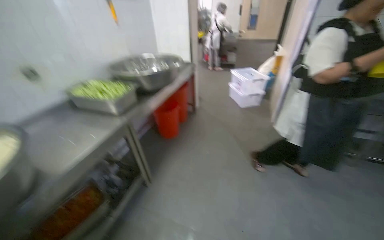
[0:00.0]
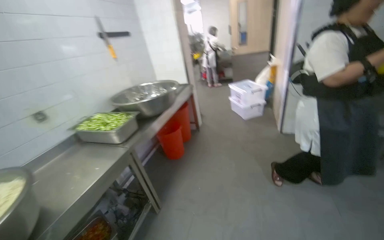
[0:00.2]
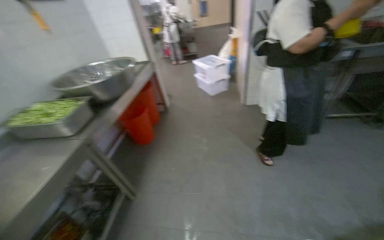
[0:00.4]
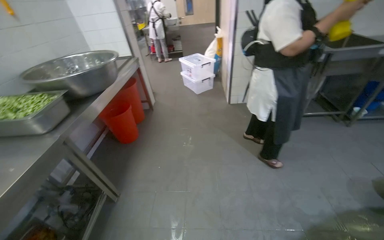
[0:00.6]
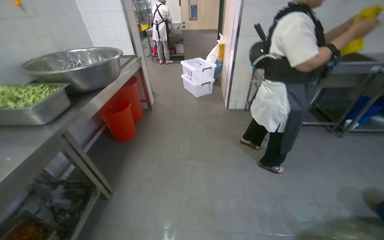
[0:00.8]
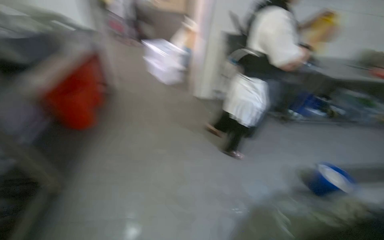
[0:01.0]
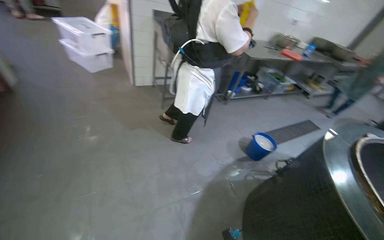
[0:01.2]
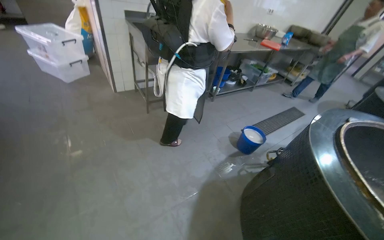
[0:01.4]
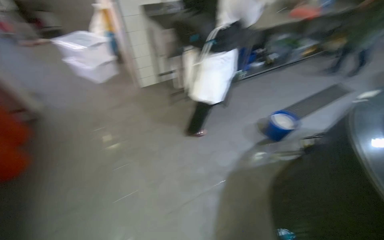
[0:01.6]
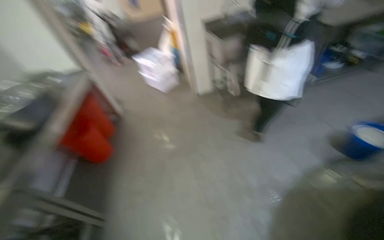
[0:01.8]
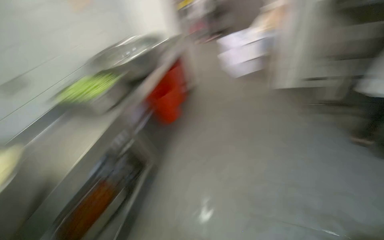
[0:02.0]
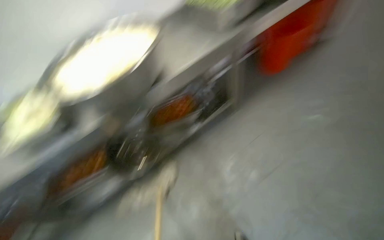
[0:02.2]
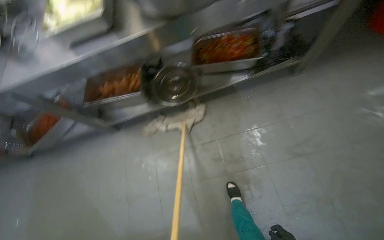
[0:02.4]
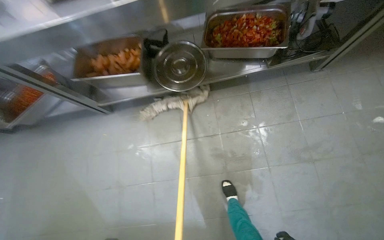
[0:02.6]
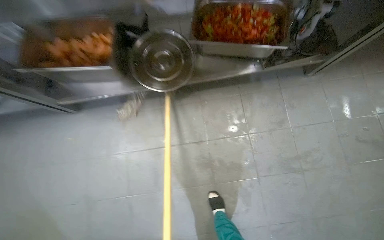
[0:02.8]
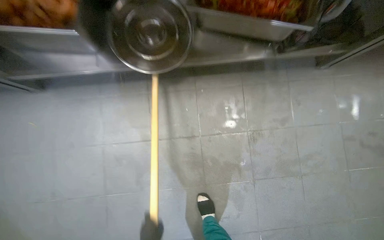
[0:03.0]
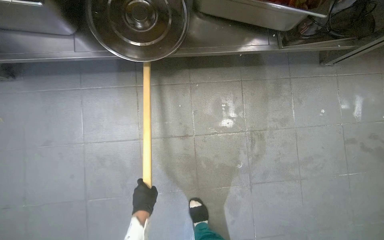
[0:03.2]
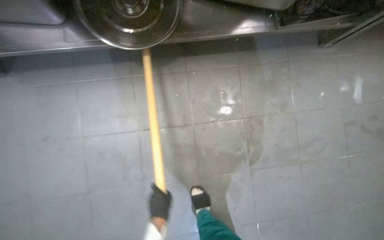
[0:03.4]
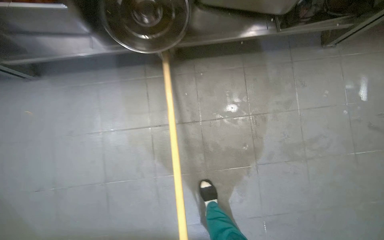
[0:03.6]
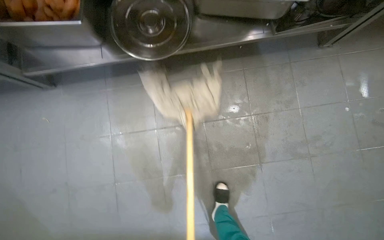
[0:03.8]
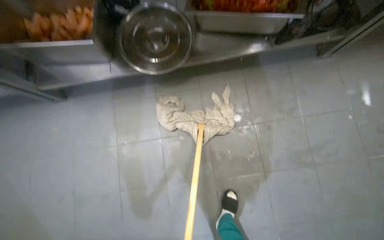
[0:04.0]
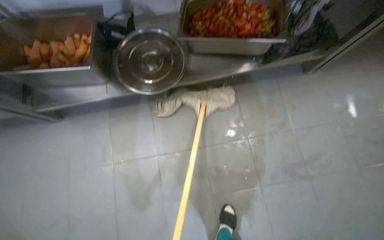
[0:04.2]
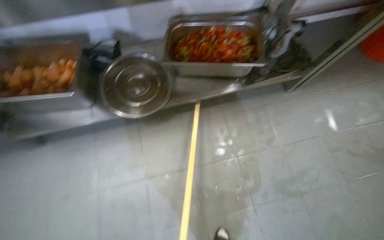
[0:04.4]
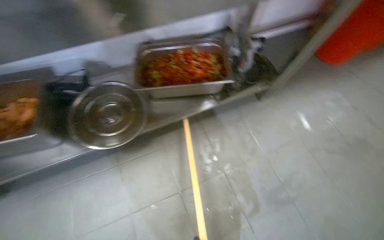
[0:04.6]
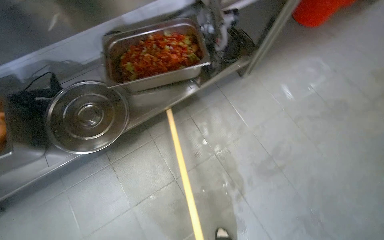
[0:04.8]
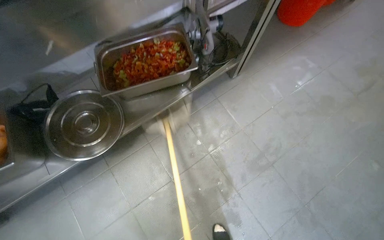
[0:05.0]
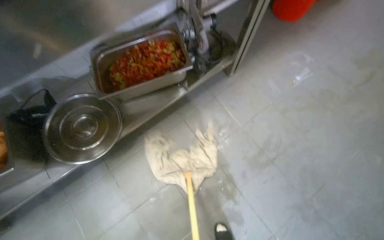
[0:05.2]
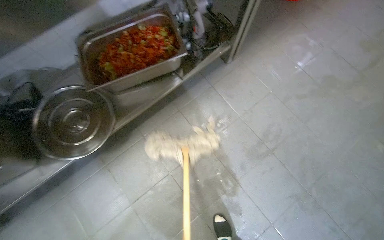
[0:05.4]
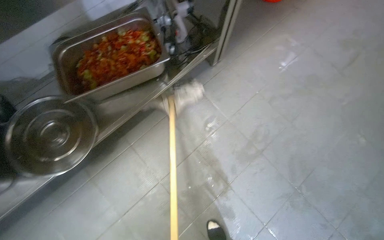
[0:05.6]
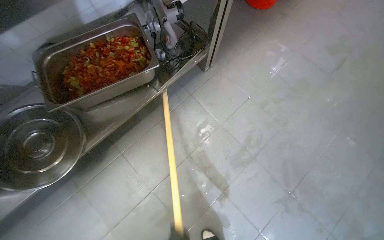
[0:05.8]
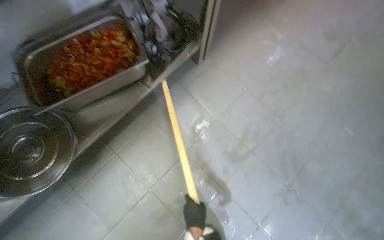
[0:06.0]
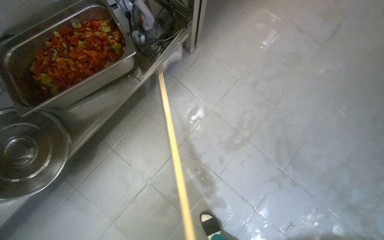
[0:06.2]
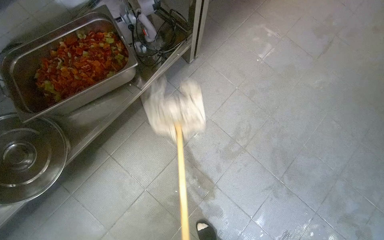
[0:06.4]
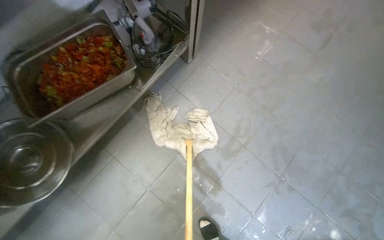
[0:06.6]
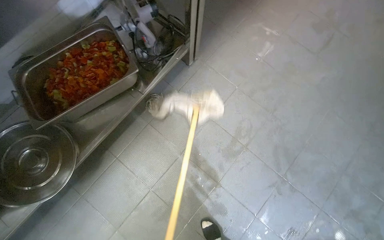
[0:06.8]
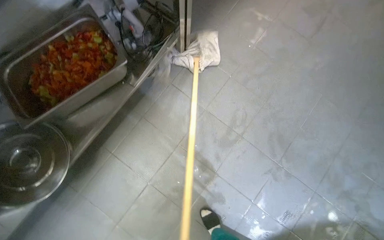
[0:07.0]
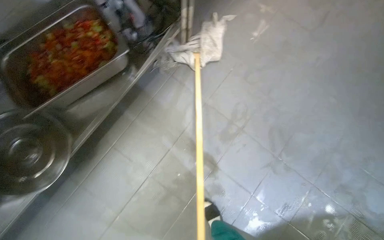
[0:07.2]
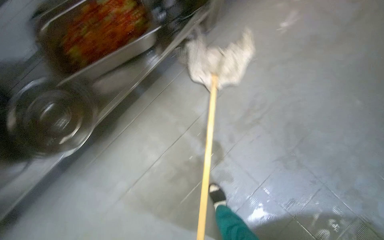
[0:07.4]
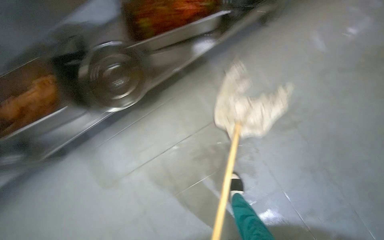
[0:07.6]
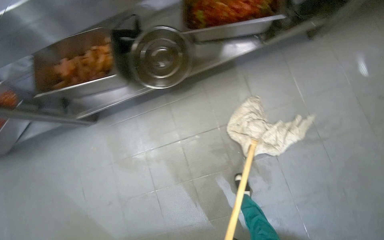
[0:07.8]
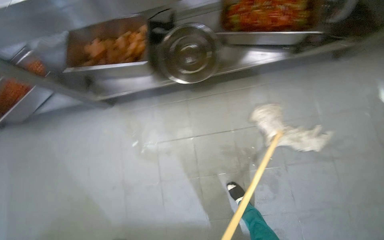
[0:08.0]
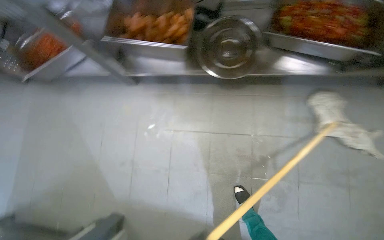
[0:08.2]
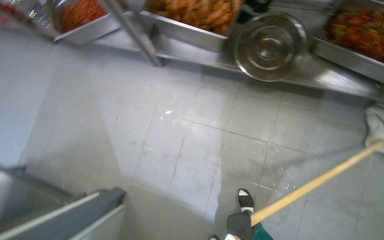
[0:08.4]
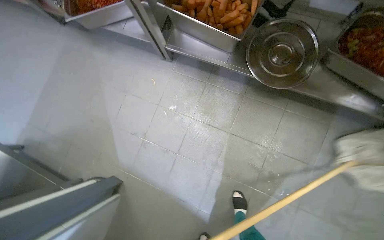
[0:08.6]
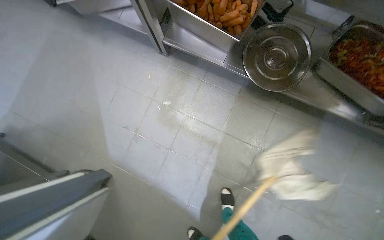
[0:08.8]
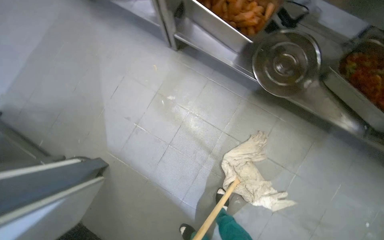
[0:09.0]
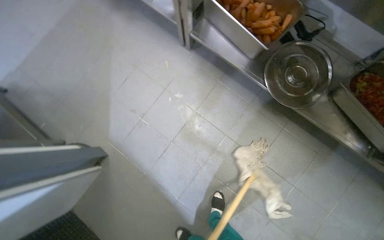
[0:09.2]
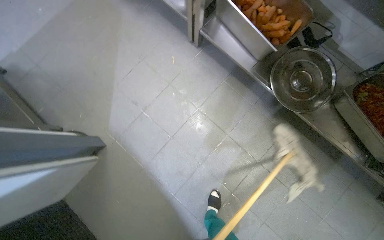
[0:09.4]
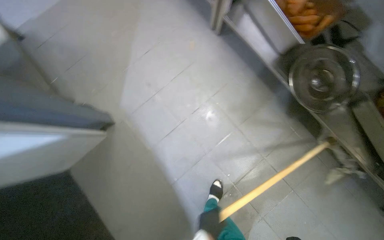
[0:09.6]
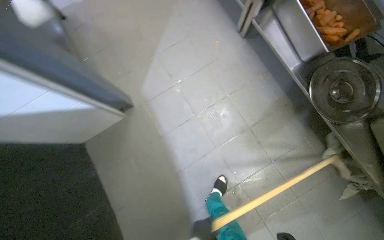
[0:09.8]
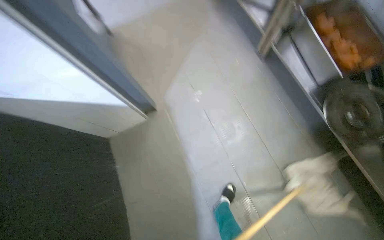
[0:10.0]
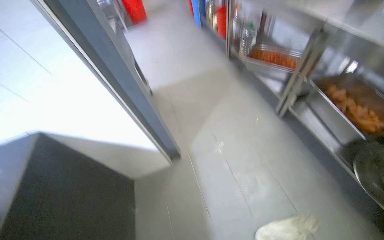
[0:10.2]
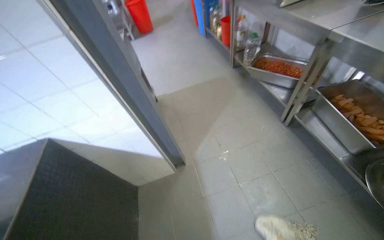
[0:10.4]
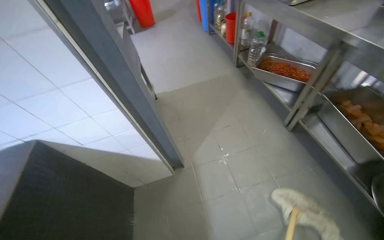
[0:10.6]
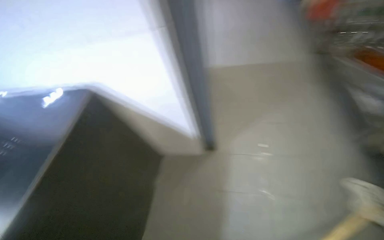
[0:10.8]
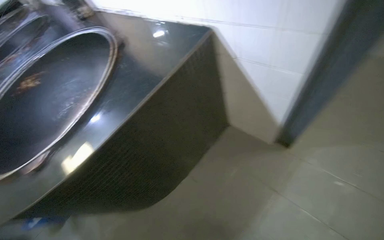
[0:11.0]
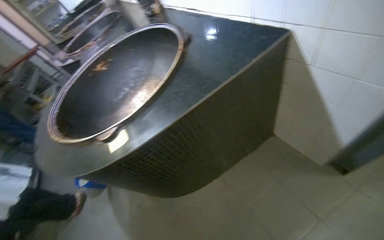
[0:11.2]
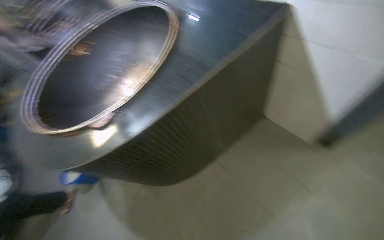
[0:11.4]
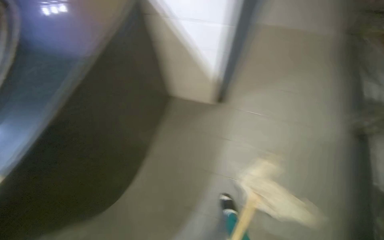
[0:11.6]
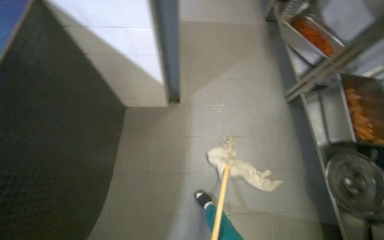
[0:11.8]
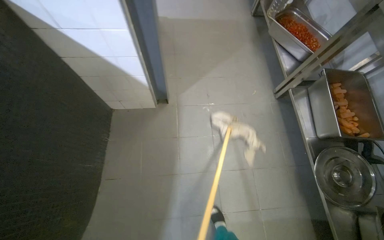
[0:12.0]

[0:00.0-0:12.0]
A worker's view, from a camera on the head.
Job: mopping floor.
The whole recording: Mopping kitchen floor. The worker mops the kitchen floor with a mop and bucket.
0:00.0 to 0:01.6: The wearer's head swings some 55 degrees to the right. The view tilts roughly 15 degrees downward.
0:03.0 to 0:04.4: The camera pitches upward, by approximately 15 degrees.
0:04.4 to 0:06.0: The head rotates some 30 degrees to the right.
0:07.6 to 0:09.0: The wearer moves some 50 cm. The scene turns about 65 degrees clockwise in the picture.

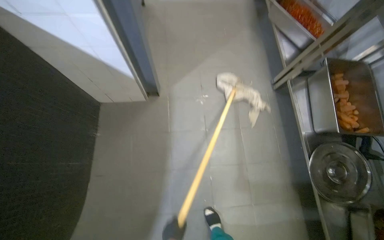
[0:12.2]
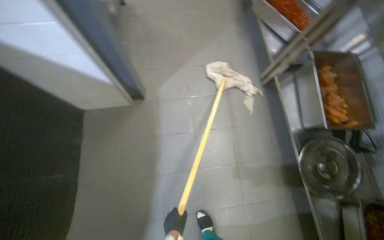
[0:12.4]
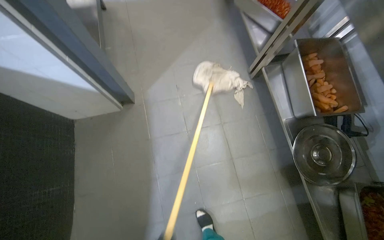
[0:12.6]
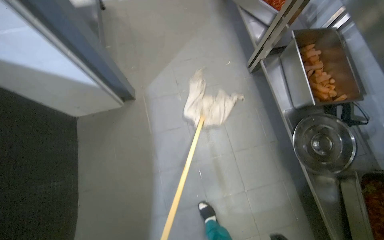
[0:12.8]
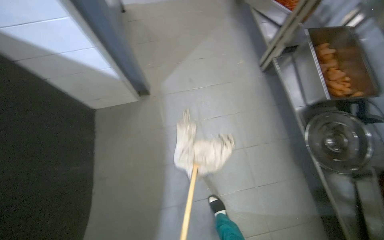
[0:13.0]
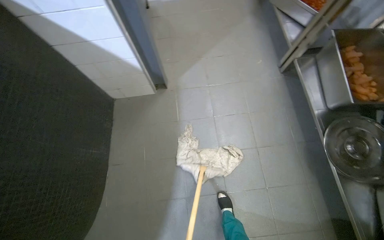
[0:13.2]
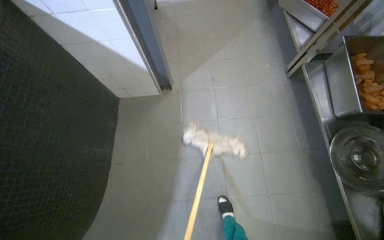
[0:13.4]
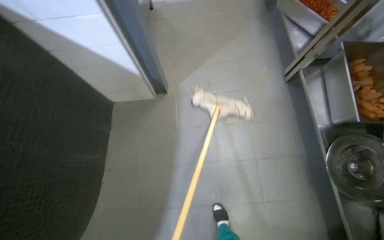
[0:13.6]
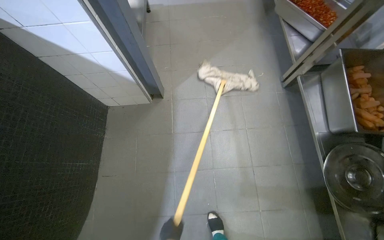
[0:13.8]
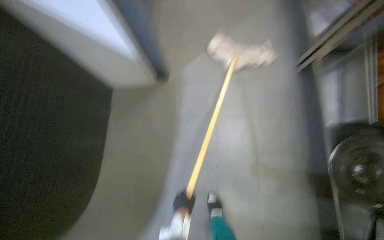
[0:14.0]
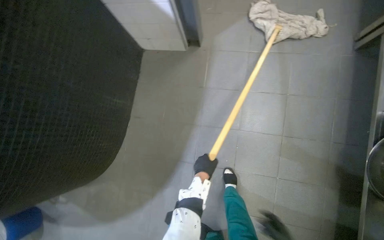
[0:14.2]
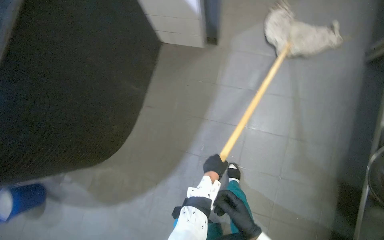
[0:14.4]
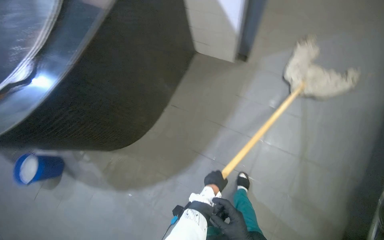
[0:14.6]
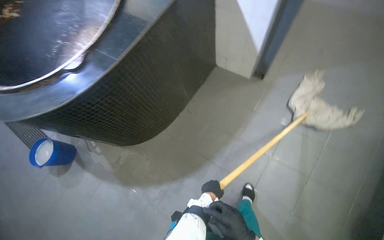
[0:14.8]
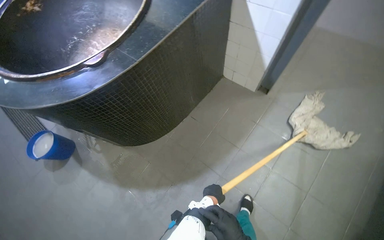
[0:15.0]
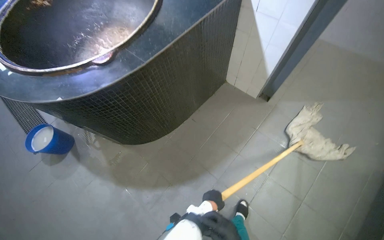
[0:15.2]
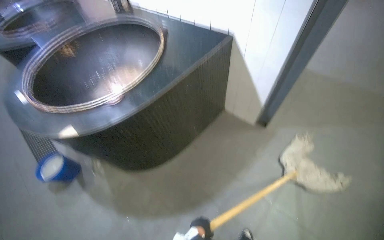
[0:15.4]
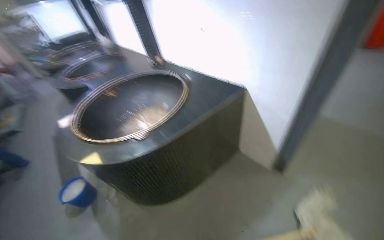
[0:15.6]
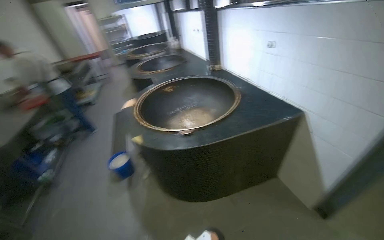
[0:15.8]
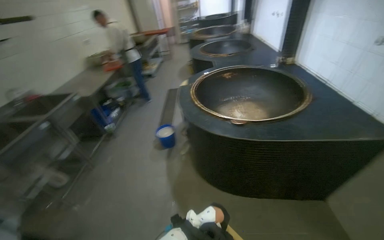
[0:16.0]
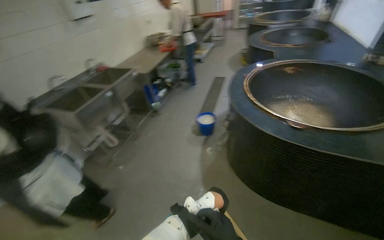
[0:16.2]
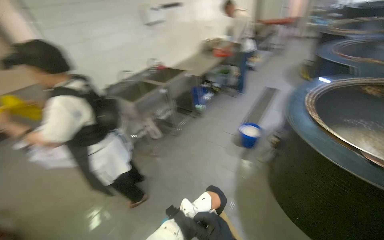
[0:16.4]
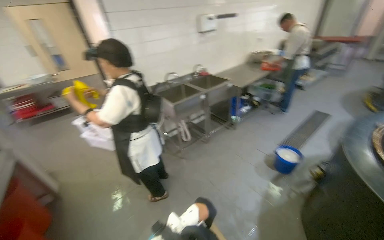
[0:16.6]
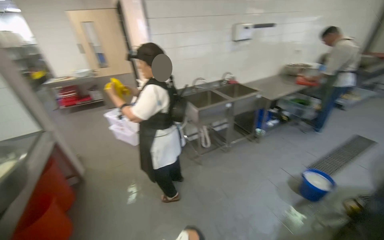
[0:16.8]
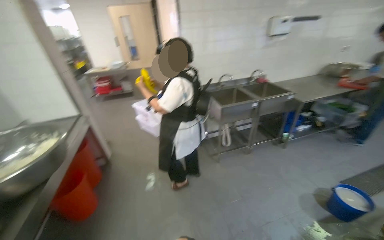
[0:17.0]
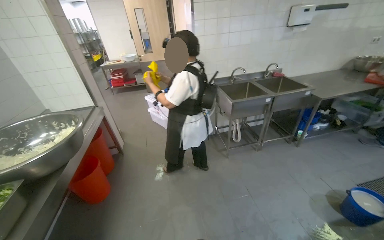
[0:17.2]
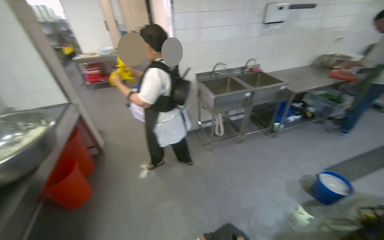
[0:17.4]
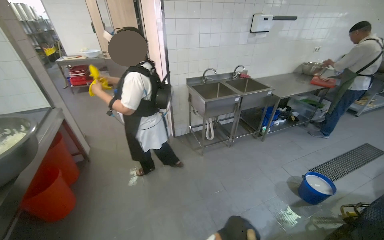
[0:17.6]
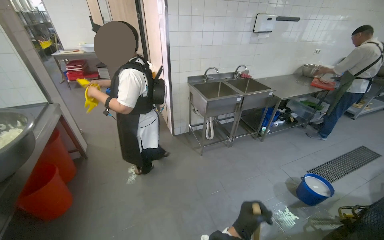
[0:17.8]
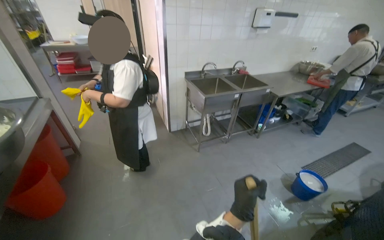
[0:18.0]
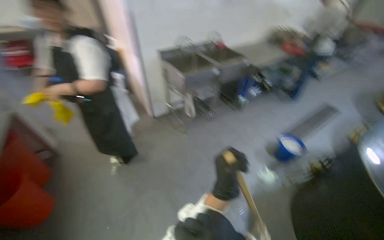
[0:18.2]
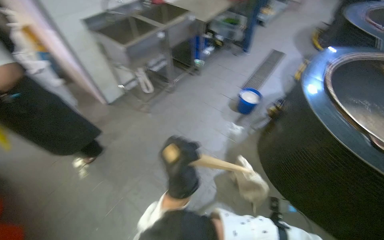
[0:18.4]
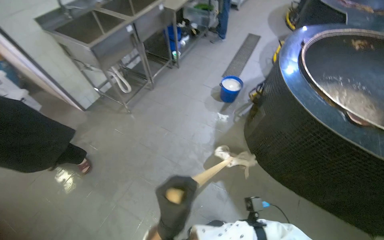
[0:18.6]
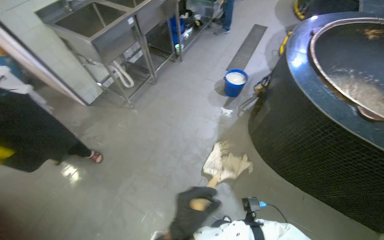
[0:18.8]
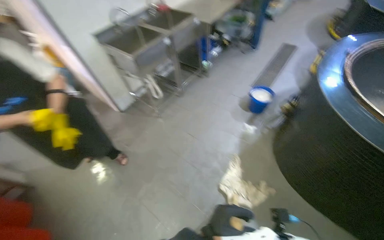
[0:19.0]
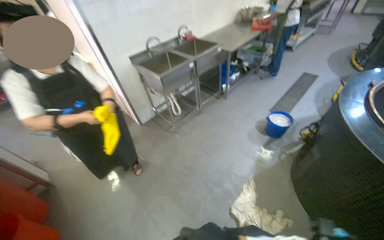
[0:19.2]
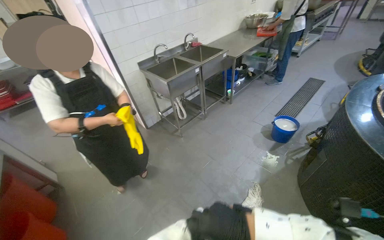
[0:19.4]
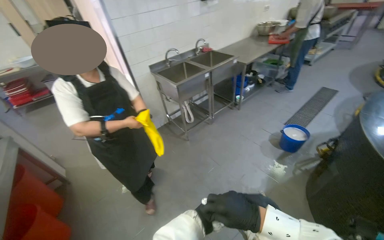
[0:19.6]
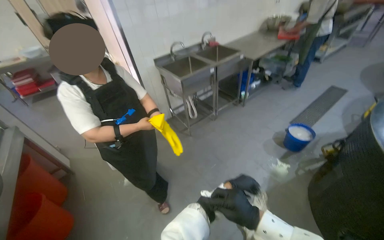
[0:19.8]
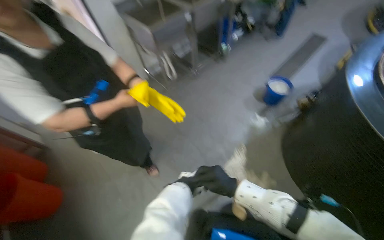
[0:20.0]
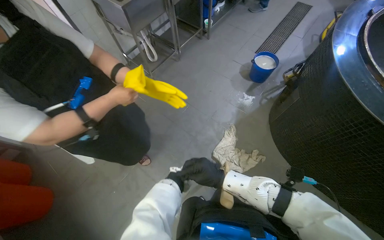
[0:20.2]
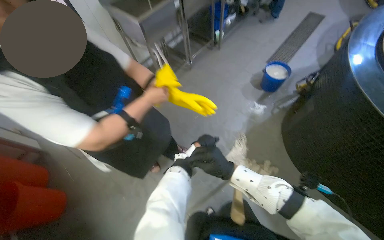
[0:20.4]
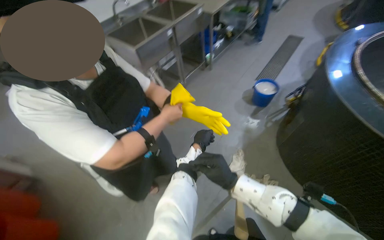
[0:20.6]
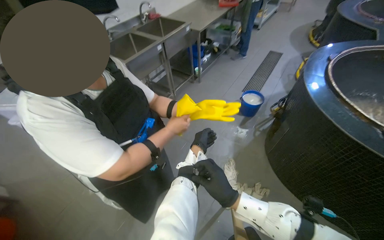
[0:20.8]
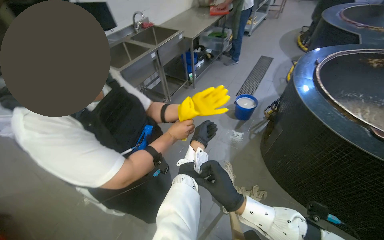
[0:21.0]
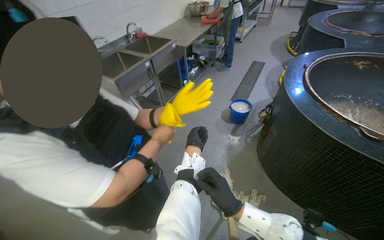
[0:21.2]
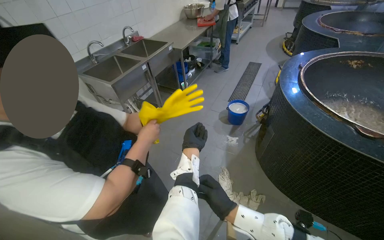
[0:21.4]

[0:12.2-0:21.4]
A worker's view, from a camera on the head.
Job: mopping floor.
The whole recording: Mopping kitchen floor. The worker mops the kitchen floor with a mop and bucket.
0:13.8 to 0:15.2: The camera is carried some 60 cm. The scene rotates clockwise by about 40 degrees.
0:15.2 to 0:16.8: The camera travels about 50 cm. The wearer's head swings about 115 degrees to the left. The view tips upward by some 20 degrees.
0:16.8 to 0:18.4: The head rotates approximately 25 degrees to the right. The view tips downward by some 25 degrees.
0:18.4 to 0:19.8: The view swings some 15 degrees to the left.
0:19.8 to 0:21.4: The wearer looks about 25 degrees further to the right.
